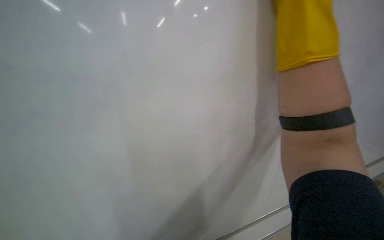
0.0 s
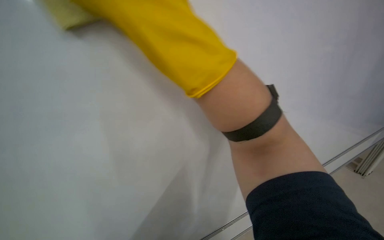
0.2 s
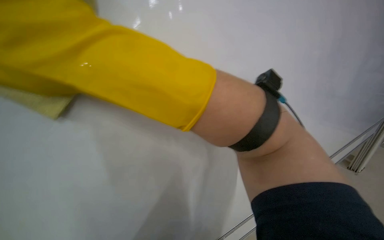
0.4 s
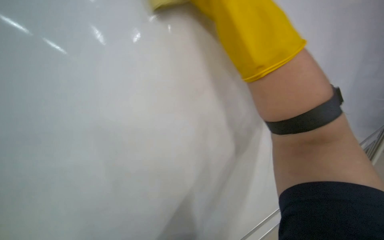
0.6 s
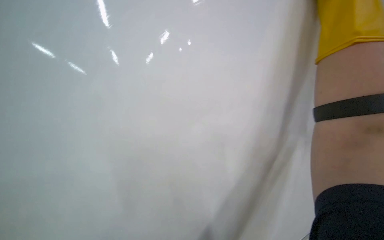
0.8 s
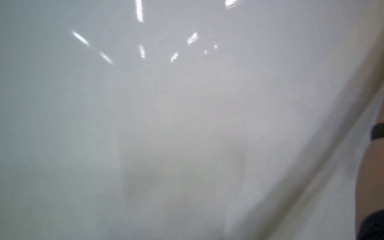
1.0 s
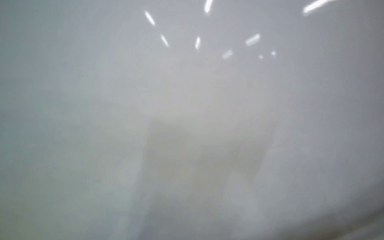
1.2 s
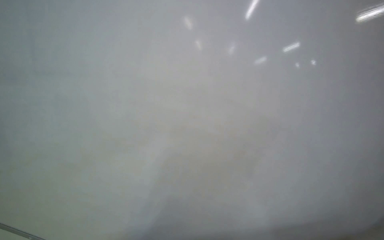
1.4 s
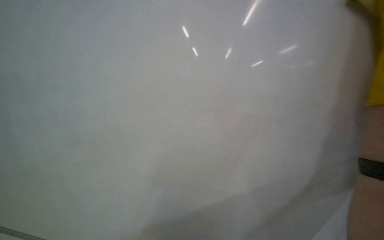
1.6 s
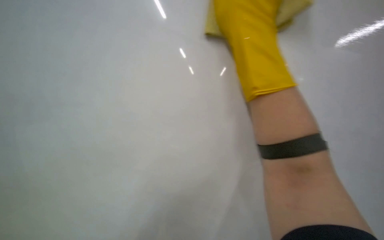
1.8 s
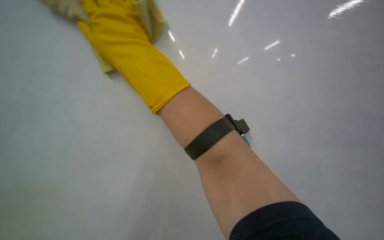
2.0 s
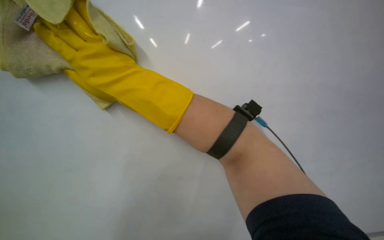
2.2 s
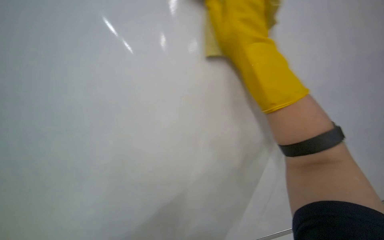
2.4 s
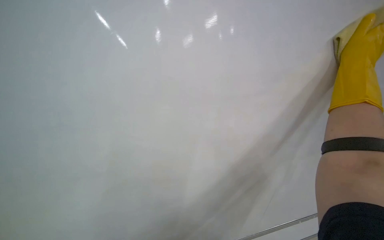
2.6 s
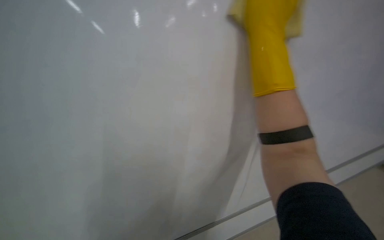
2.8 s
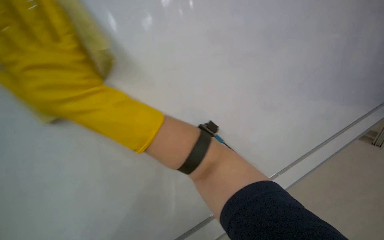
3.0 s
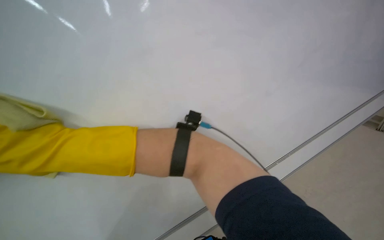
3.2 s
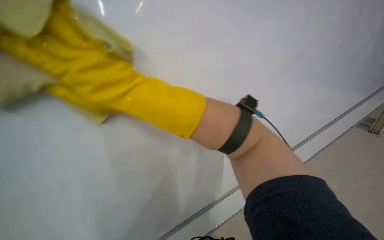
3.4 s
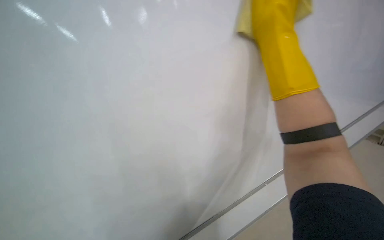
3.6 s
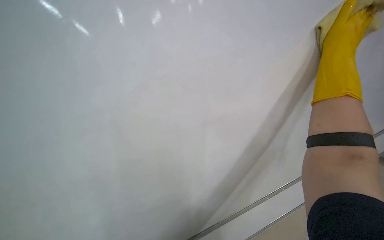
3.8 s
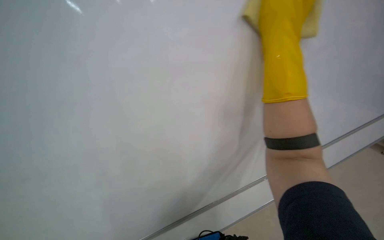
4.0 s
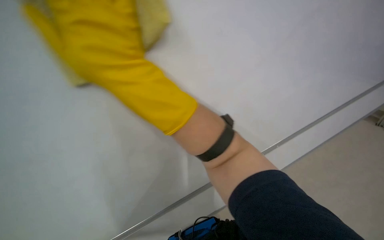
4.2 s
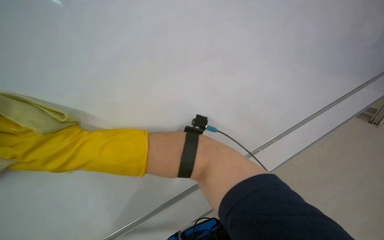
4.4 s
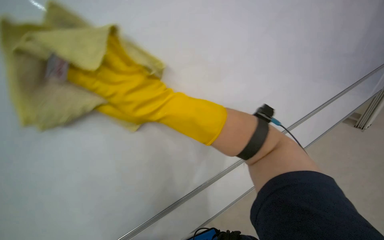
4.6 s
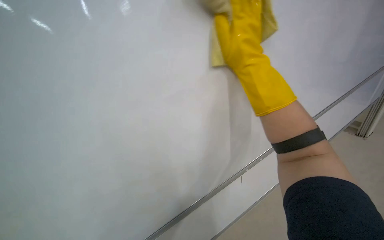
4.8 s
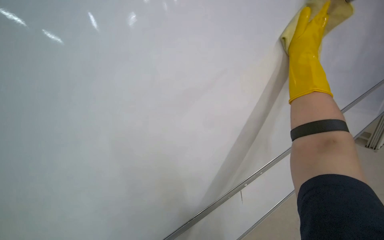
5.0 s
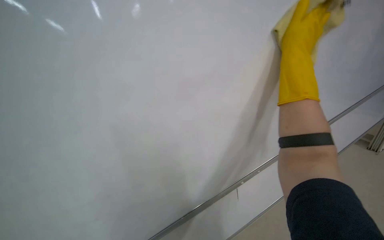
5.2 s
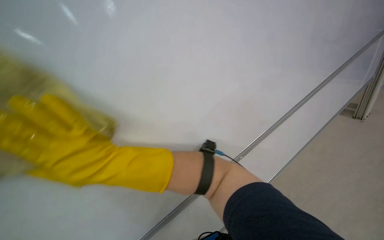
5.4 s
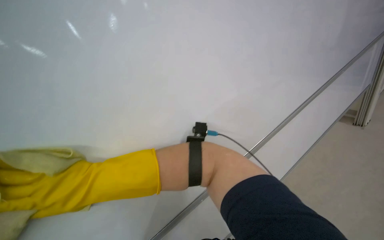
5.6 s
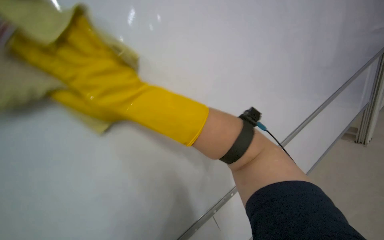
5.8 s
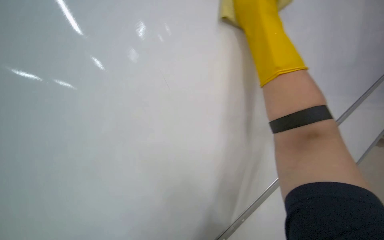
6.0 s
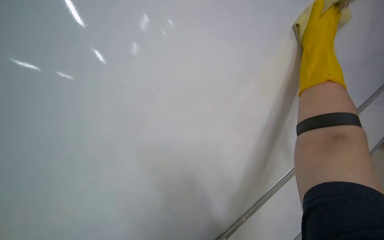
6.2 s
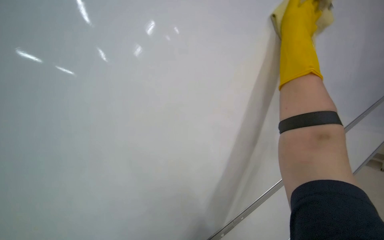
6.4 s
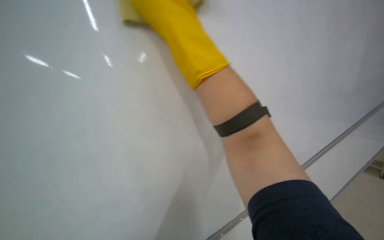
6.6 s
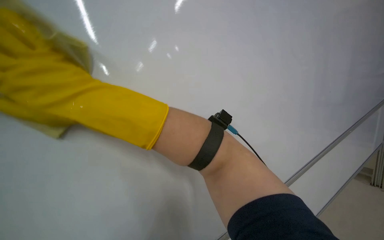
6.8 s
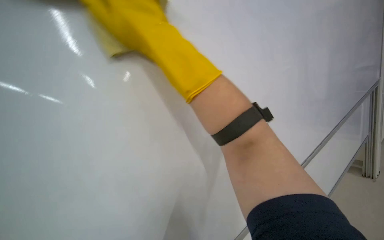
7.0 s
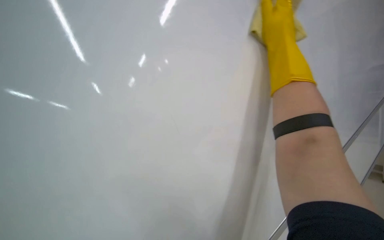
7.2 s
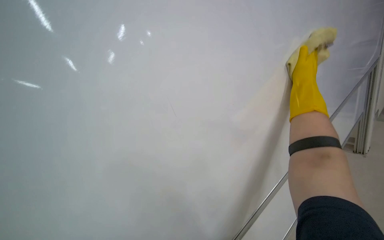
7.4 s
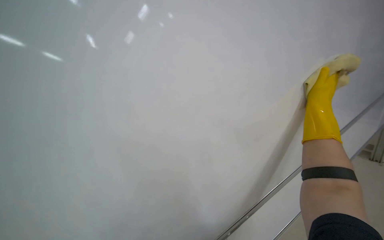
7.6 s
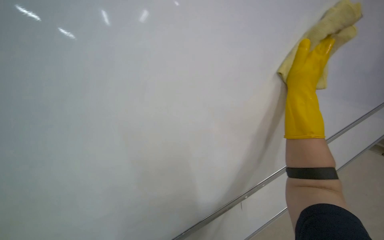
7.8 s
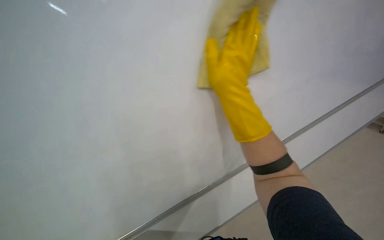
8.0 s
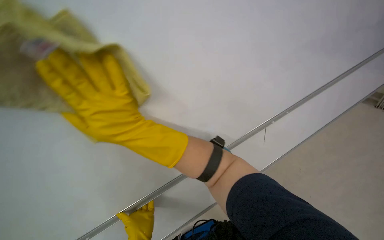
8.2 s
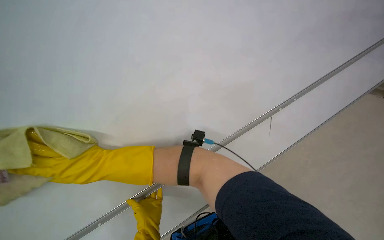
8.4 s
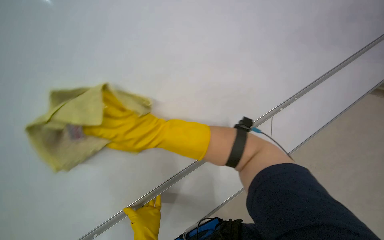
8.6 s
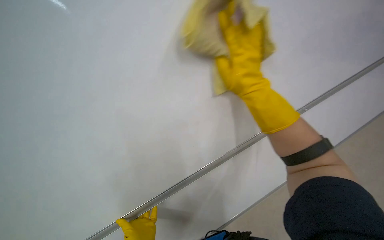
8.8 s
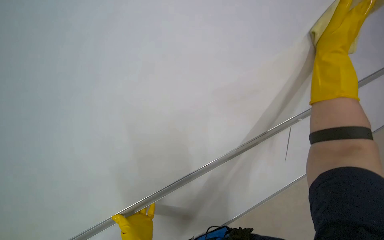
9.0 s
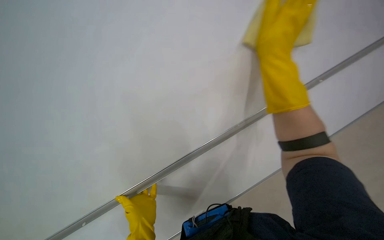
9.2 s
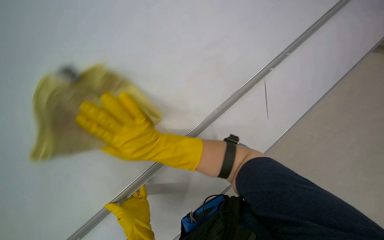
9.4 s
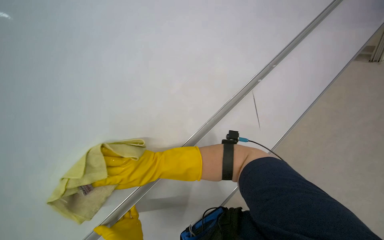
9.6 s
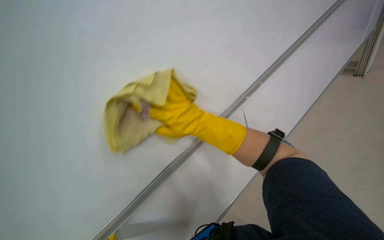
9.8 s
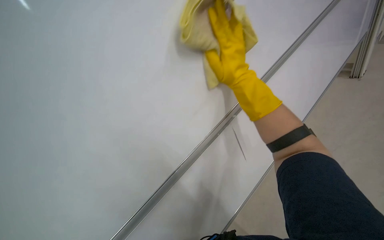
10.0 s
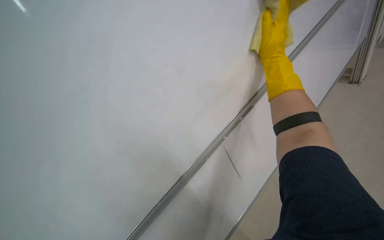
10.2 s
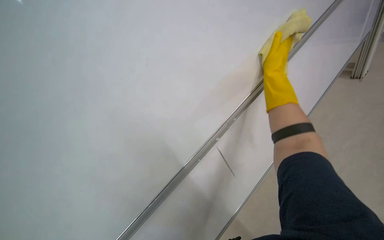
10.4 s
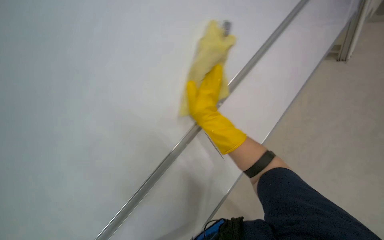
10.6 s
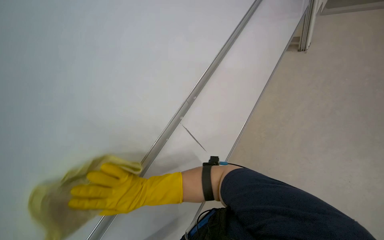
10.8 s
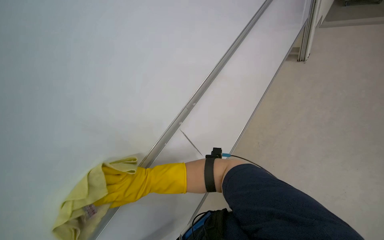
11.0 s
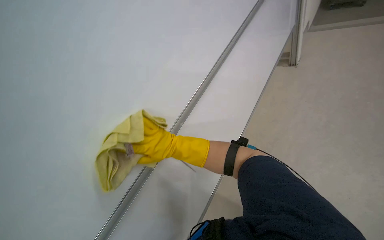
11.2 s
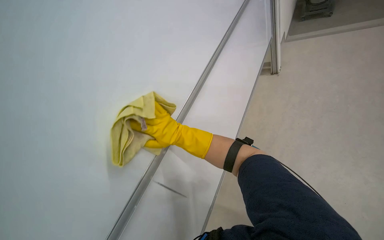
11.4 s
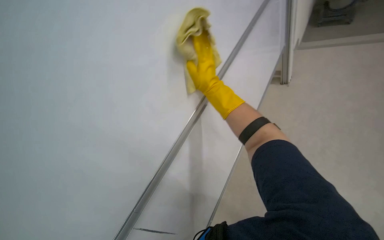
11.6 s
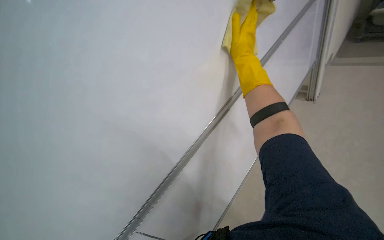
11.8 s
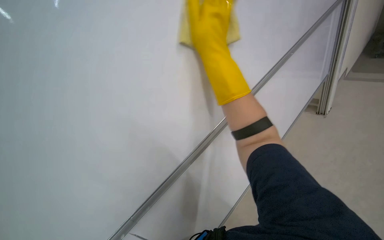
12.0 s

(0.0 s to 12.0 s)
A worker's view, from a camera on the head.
Job: wiping surfaces.
The whole recording: Cleaning whiteboard. The worker cleans a large white board with a yellow cloth while wearing gloves.
1.6 s - 3.0 s: The view swings roughly 20 degrees to the left. The scene rotates counterclockwise by approximately 30 degrees.
6.0 s - 7.6 s: The right hand moves left and right over approximately 25 cm, changing direction 2 times.
7.6 s - 9.0 s: The camera is aimed approximately 15 degrees further to the right.
9.0 s - 10.4 s: The right hand goes about 15 cm farther from the camera, and travels to the left and back again, some 30 cm each way.
10.4 s - 12.0 s: The right hand shifts about 30 cm to the left and nearer to the camera, and travels down the picture and back again, some 40 cm each way.

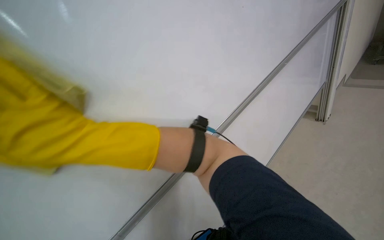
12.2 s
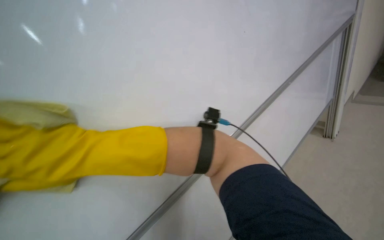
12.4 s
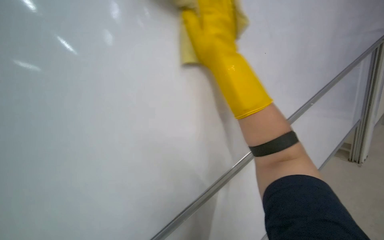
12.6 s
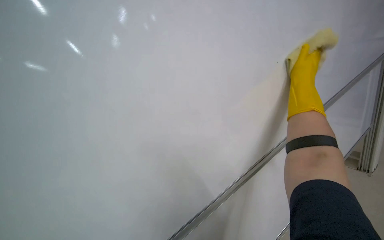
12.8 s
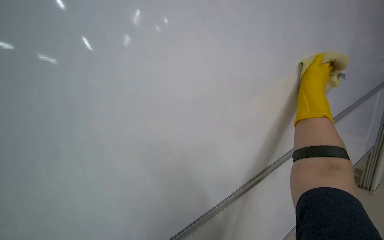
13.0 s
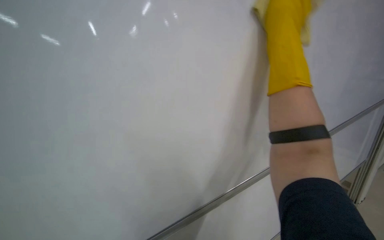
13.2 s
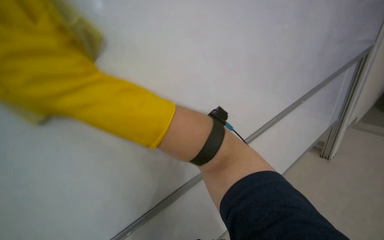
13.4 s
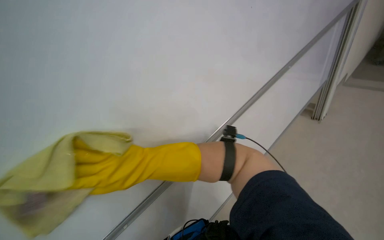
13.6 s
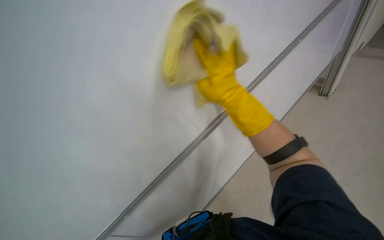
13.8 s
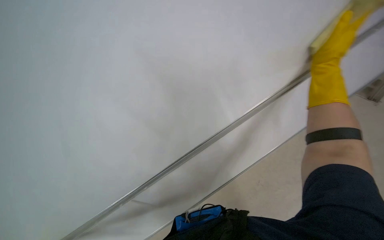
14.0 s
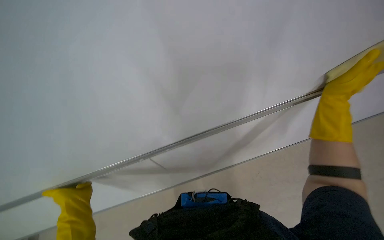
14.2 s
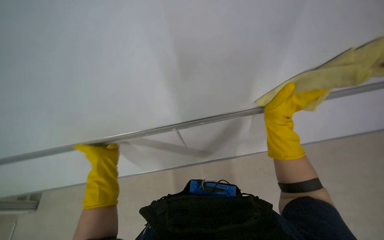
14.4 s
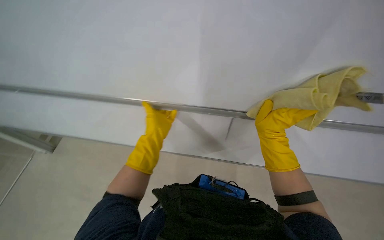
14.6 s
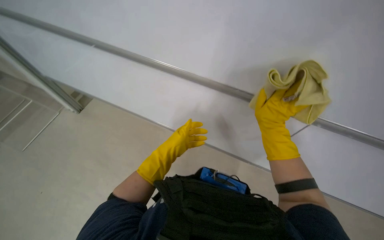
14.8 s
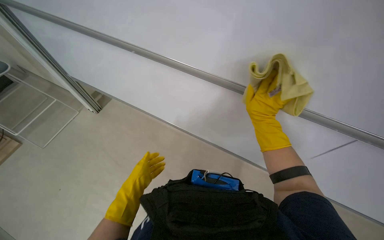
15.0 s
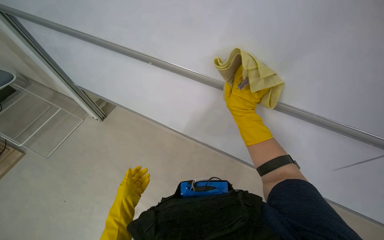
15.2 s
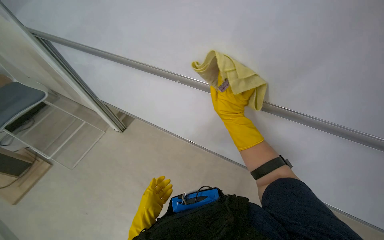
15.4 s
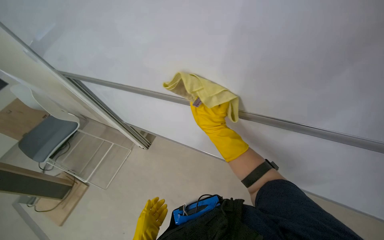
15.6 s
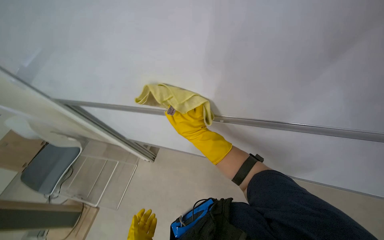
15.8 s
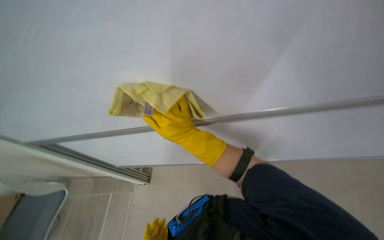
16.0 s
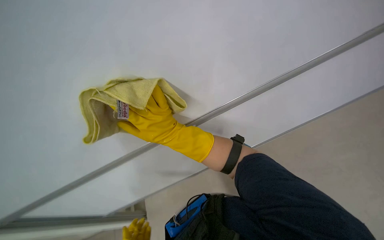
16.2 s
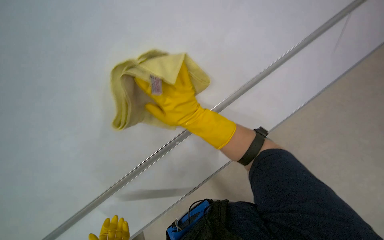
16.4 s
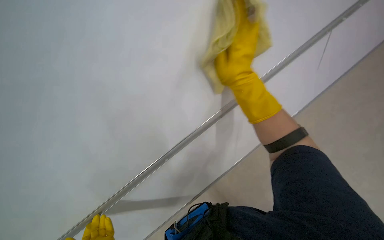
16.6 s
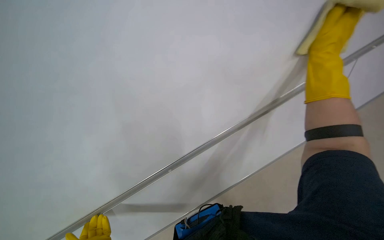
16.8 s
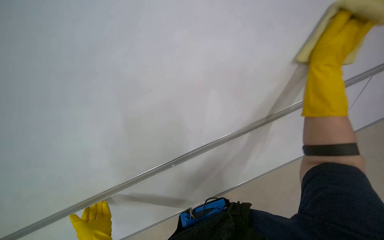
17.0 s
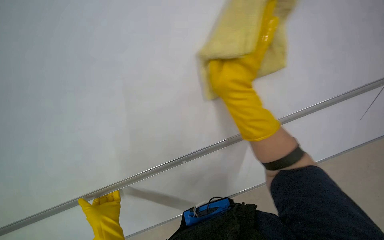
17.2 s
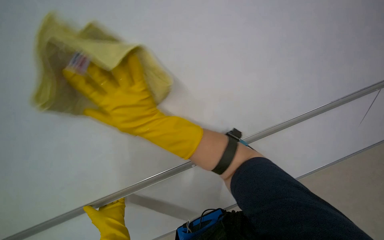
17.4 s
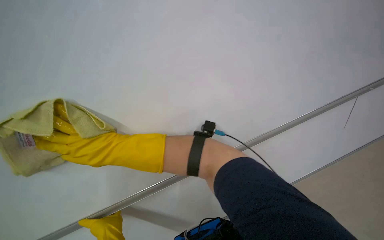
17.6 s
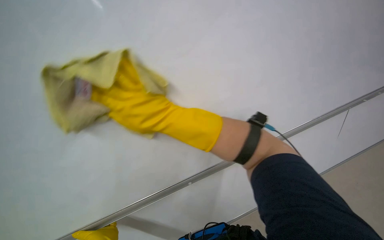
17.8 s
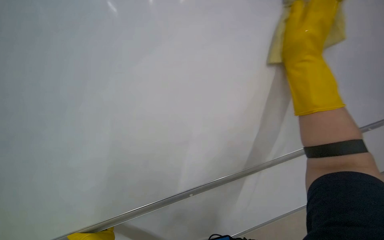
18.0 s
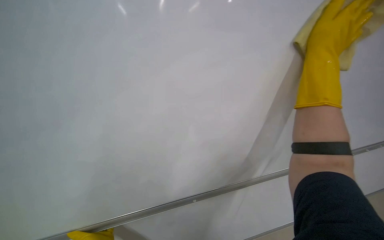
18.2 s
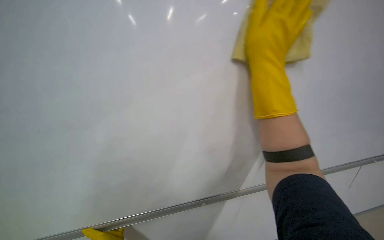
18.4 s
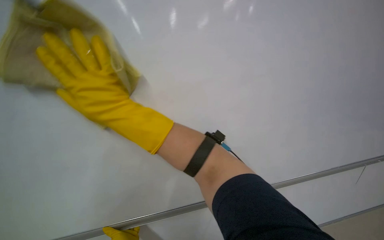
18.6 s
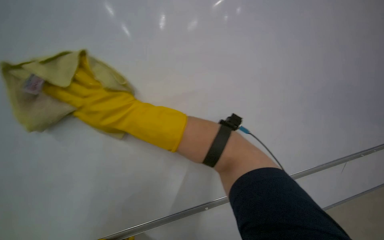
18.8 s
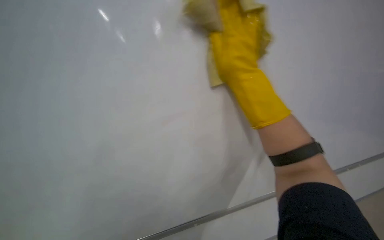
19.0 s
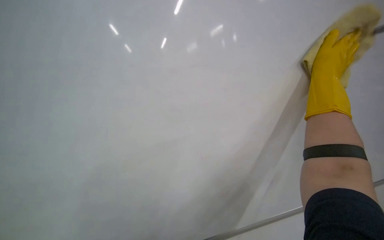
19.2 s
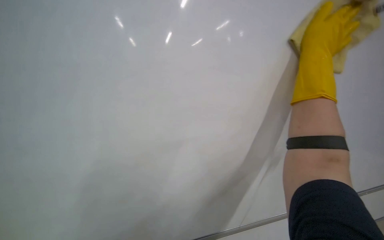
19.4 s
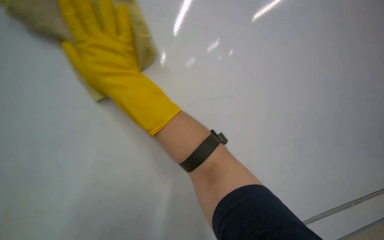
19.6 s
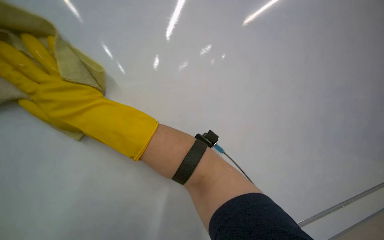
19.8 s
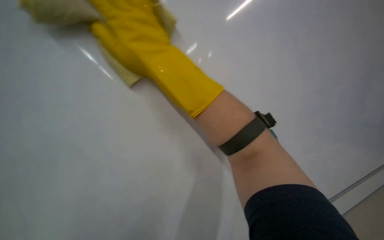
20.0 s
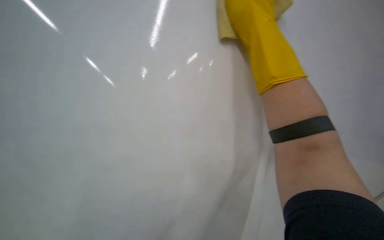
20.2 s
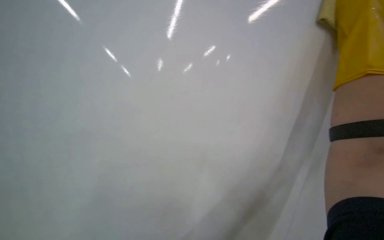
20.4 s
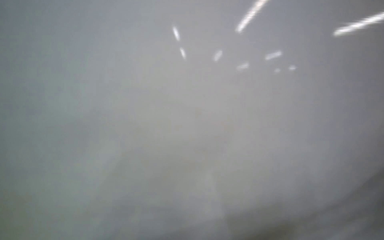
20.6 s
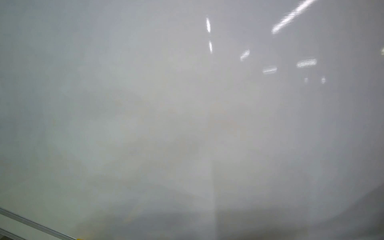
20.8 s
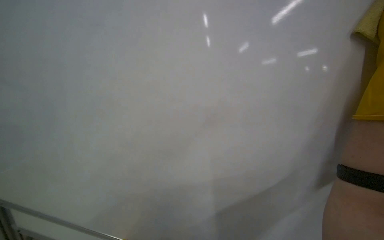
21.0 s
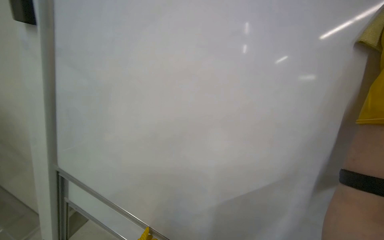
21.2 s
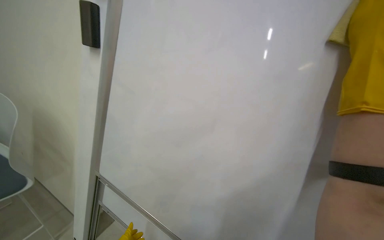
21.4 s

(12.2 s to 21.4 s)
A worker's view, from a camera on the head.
Job: wiping surfaces.
The whole recording: Cleaning whiteboard. The worker cleans a large white board with a yellow cloth while wearing gloves.
13.8 s - 15.2 s: The right hand is displaced farther from the camera by about 10 cm, and goes to the right and returns, about 25 cm each way.
15.2 s - 16.8 s: The camera pitches upward, by approximately 15 degrees. The scene rotates counterclockwise by approximately 35 degrees.
16.8 s - 18.4 s: The right hand is displaced to the left and farther from the camera by approximately 35 cm.
